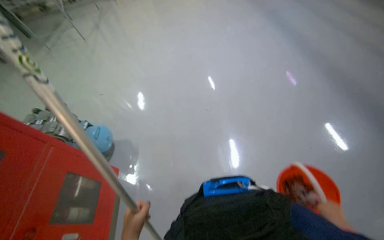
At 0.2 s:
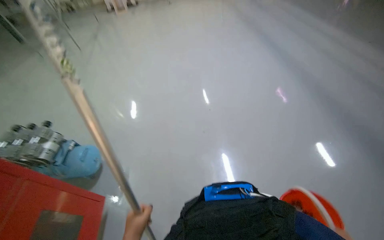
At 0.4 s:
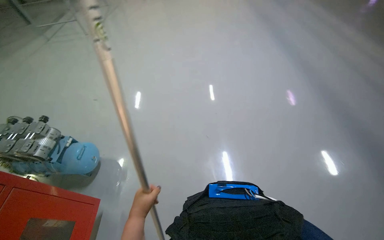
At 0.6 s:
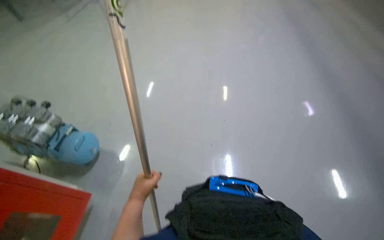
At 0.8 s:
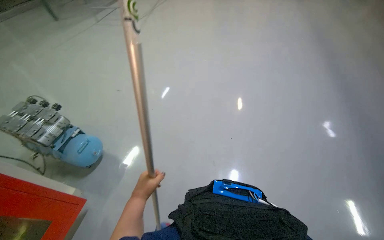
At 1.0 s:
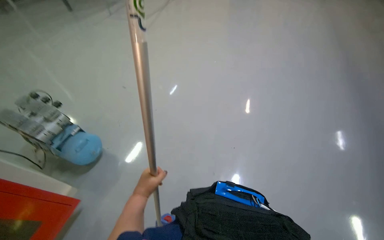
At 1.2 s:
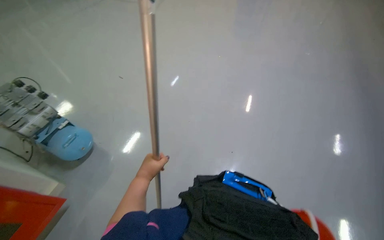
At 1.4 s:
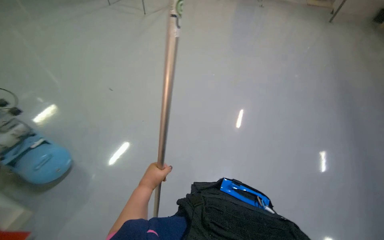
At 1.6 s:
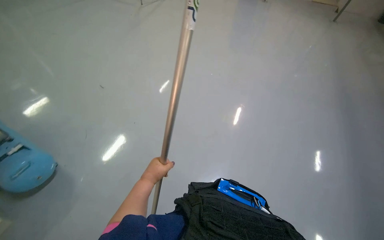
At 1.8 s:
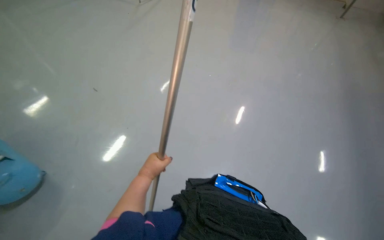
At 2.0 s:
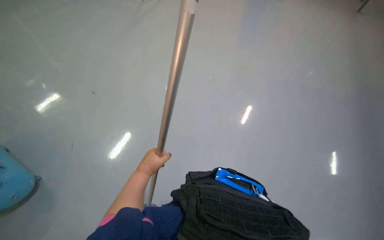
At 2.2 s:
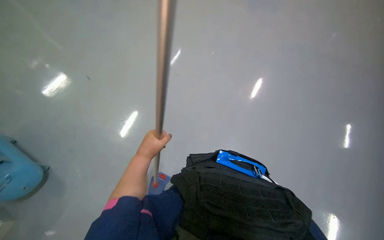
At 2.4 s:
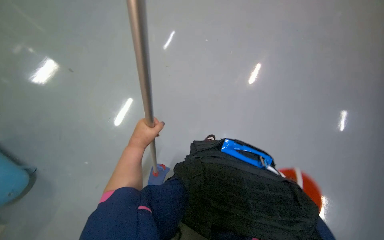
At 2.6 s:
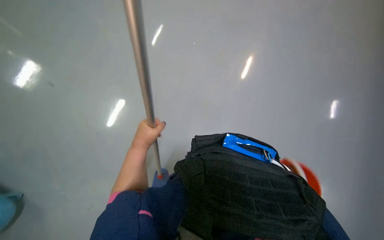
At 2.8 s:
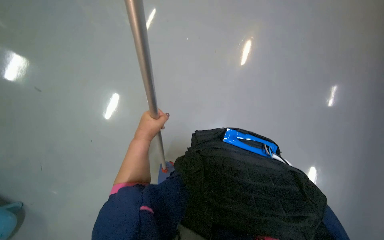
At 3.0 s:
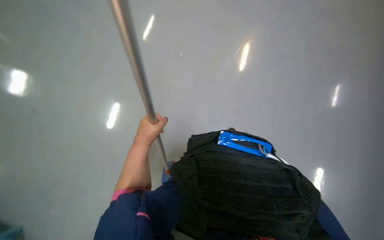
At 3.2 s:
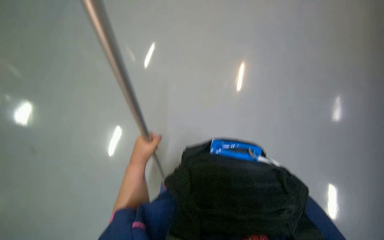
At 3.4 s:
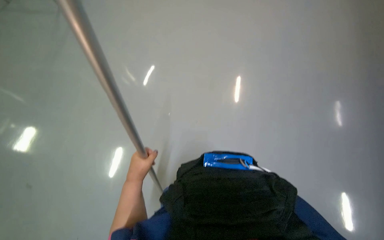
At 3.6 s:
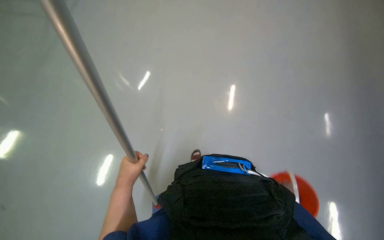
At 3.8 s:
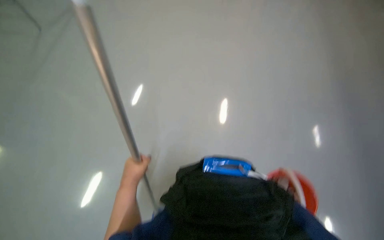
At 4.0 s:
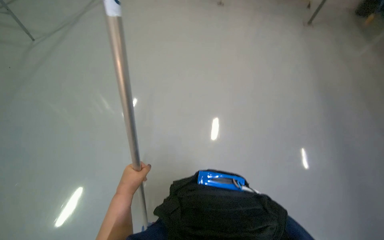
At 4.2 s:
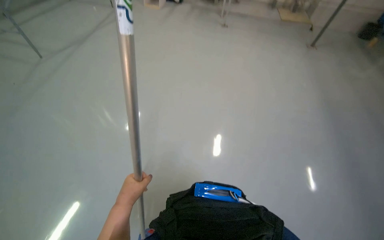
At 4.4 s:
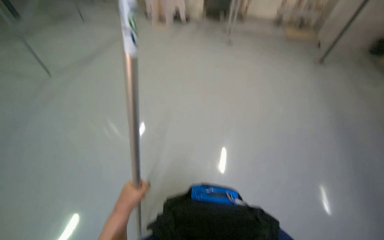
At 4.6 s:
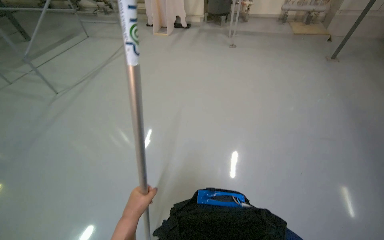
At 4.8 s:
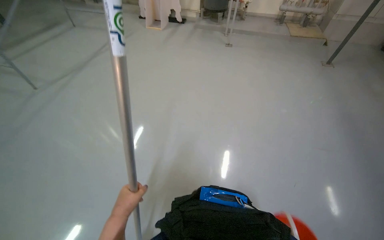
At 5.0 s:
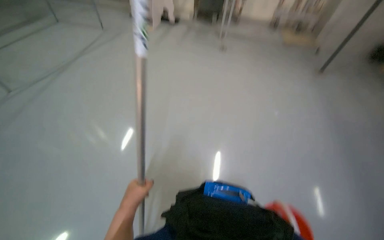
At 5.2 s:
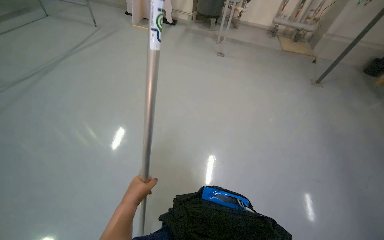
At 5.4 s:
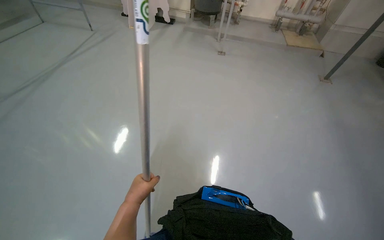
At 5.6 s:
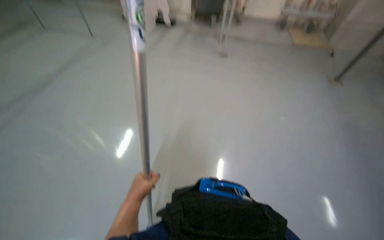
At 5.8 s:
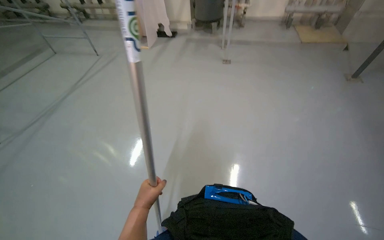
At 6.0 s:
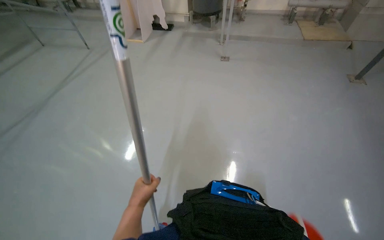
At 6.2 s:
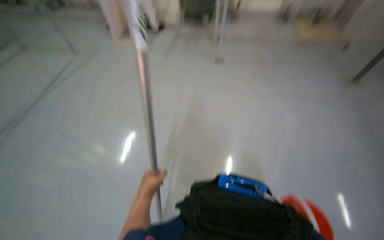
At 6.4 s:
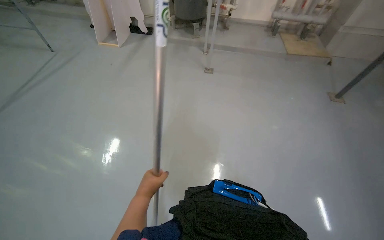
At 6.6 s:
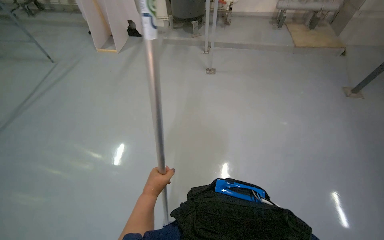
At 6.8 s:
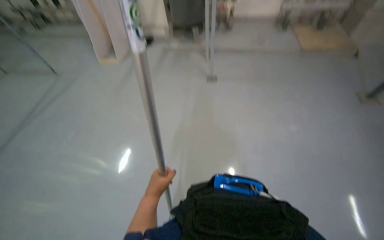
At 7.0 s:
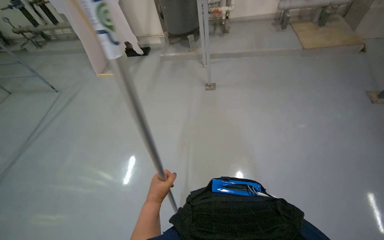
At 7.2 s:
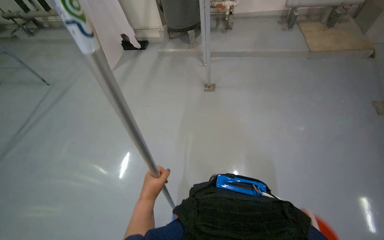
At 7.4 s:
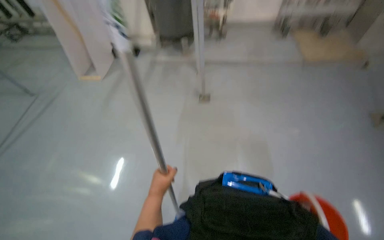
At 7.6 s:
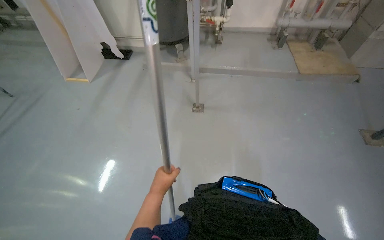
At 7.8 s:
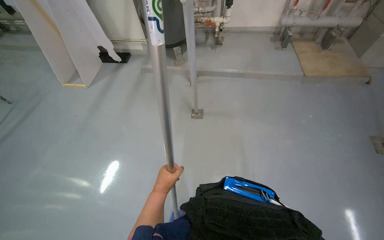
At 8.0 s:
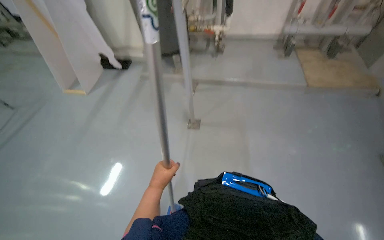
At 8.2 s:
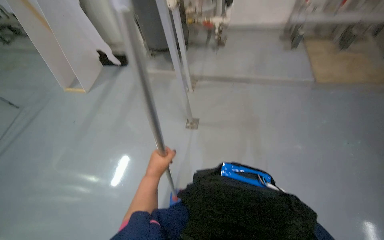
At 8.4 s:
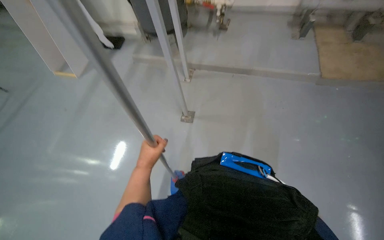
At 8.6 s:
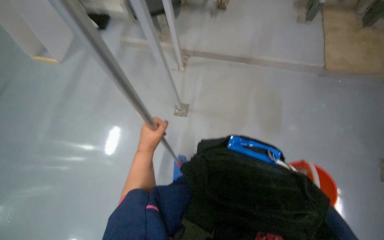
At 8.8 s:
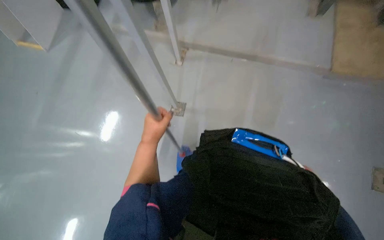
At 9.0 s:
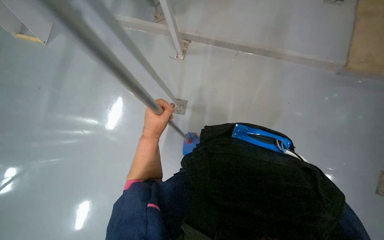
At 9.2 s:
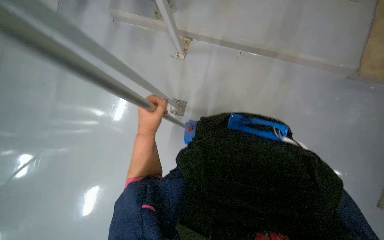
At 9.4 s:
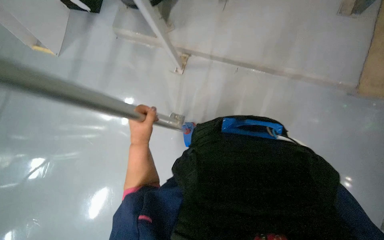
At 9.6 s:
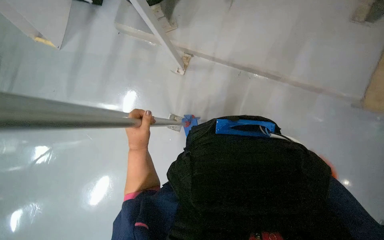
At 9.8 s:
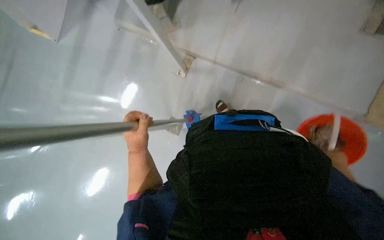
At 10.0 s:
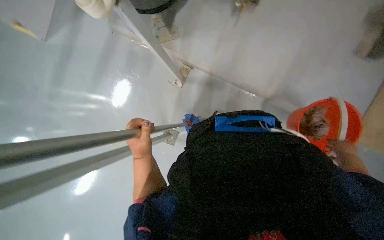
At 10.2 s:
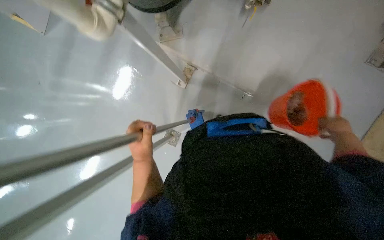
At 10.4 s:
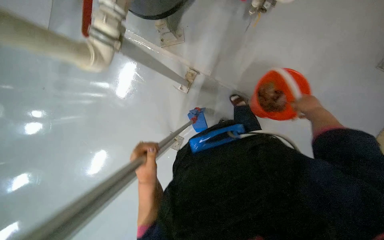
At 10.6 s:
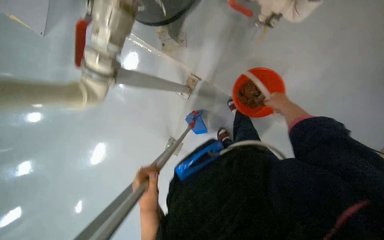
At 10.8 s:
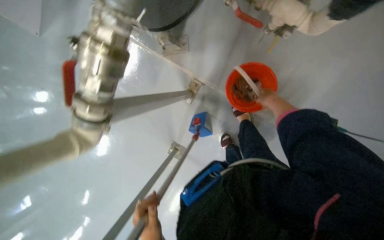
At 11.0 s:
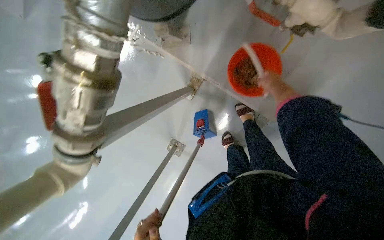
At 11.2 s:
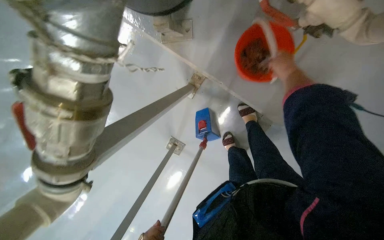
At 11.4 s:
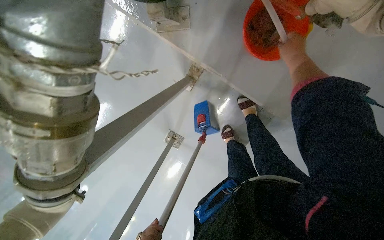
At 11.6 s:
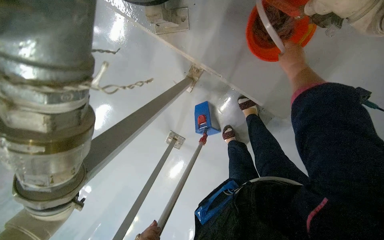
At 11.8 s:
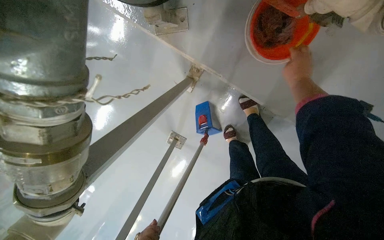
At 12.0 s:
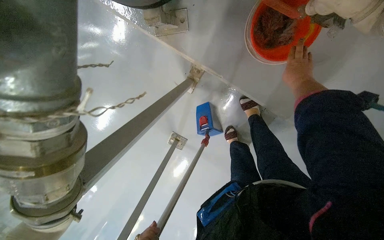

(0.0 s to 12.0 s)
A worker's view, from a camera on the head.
Job: mopping floor.
The whole recording: Mopping the floor. The worker mops the floor with a flat mop, moving across different areas of the room.
1.6 s - 3.0 s: The wearer looks some 20 degrees further downward.
3.0 s - 4.4 s: The wearer looks some 30 degrees further upward.
7.6 s - 9.0 s: The camera is carried about 40 cm. The view tips downward by about 10 degrees.
10.4 s - 12.0 s: The camera travels roughly 50 cm. The view tips downward by some 20 degrees.

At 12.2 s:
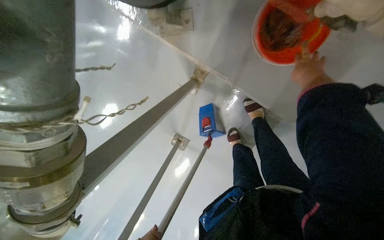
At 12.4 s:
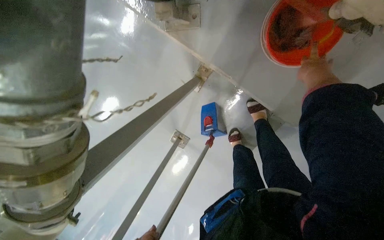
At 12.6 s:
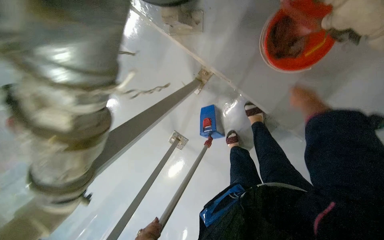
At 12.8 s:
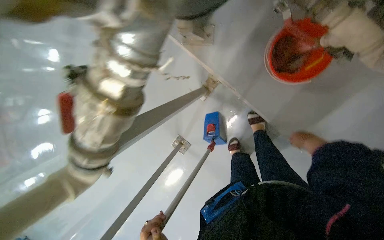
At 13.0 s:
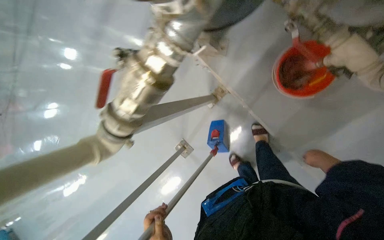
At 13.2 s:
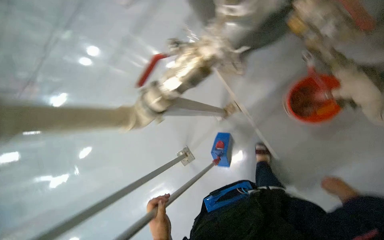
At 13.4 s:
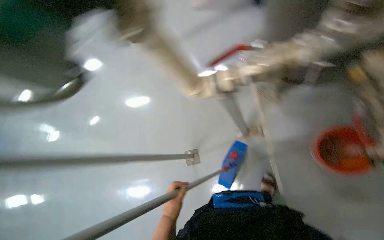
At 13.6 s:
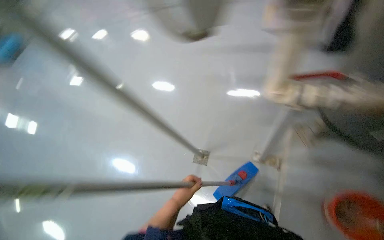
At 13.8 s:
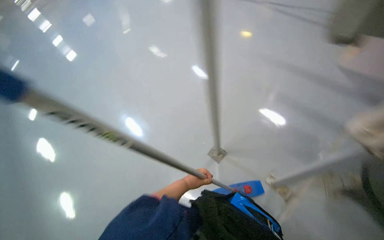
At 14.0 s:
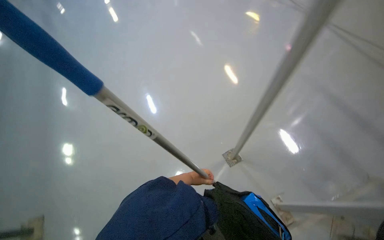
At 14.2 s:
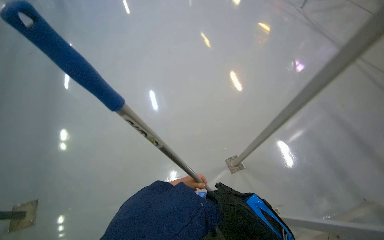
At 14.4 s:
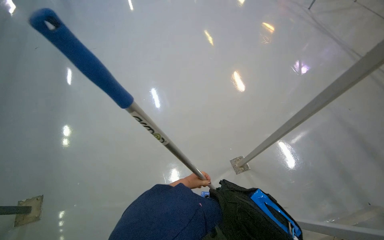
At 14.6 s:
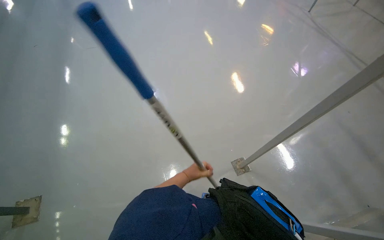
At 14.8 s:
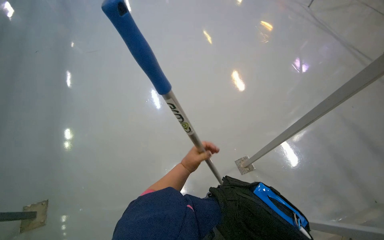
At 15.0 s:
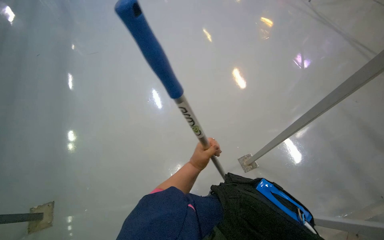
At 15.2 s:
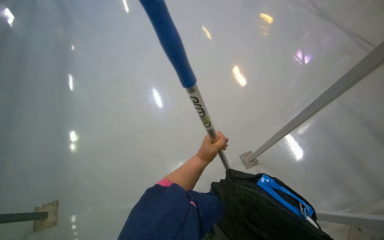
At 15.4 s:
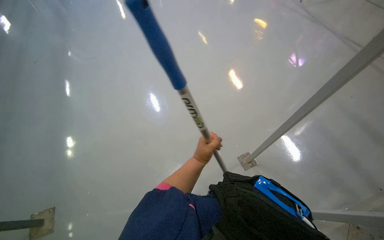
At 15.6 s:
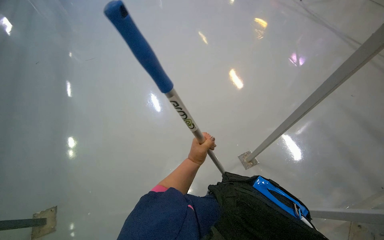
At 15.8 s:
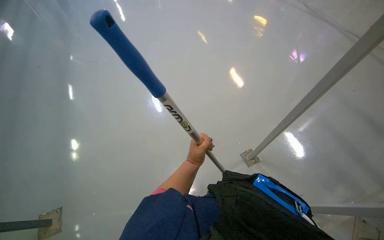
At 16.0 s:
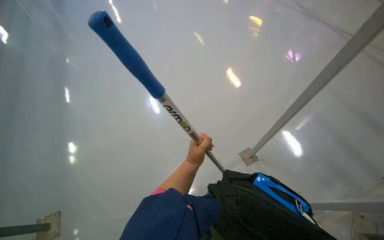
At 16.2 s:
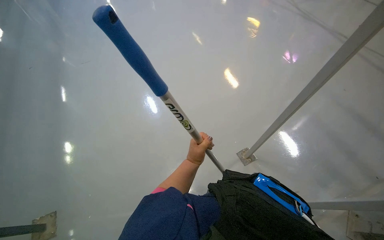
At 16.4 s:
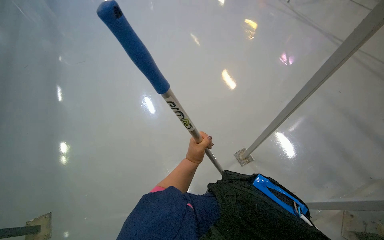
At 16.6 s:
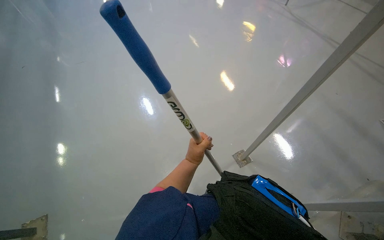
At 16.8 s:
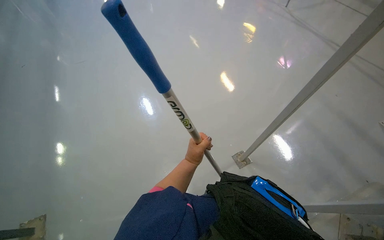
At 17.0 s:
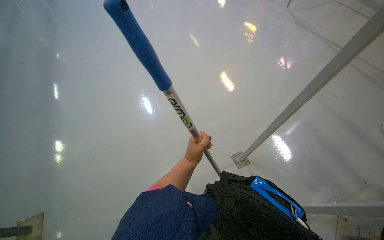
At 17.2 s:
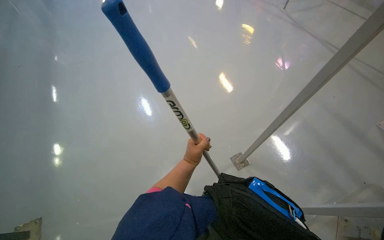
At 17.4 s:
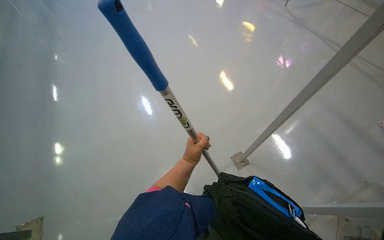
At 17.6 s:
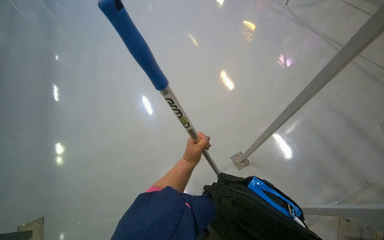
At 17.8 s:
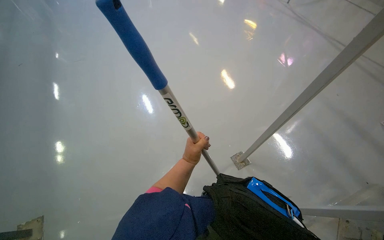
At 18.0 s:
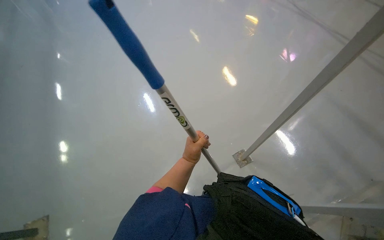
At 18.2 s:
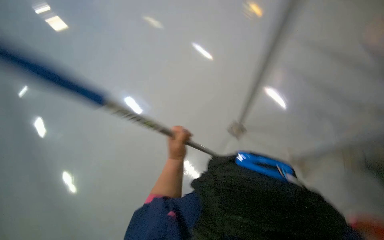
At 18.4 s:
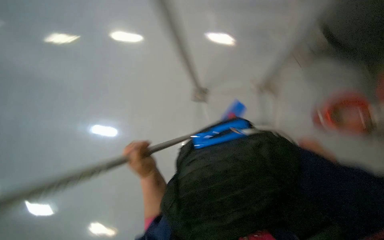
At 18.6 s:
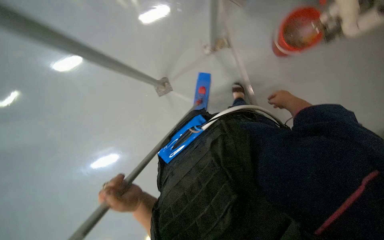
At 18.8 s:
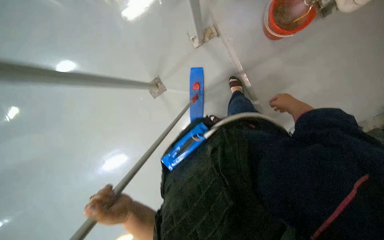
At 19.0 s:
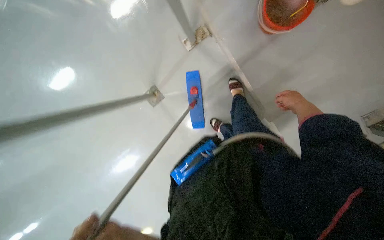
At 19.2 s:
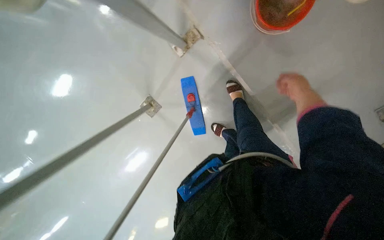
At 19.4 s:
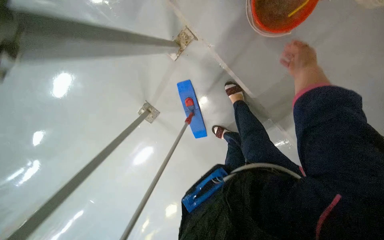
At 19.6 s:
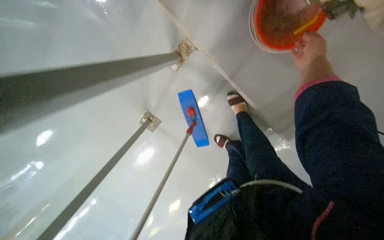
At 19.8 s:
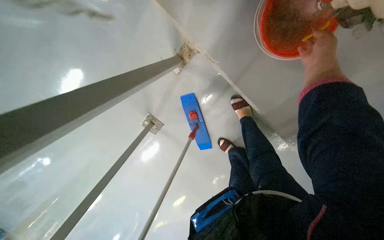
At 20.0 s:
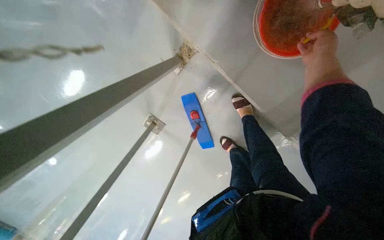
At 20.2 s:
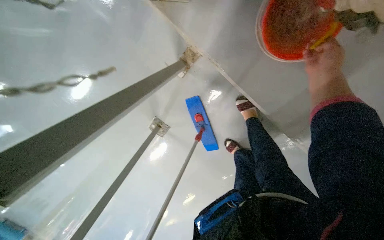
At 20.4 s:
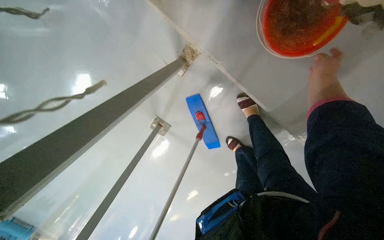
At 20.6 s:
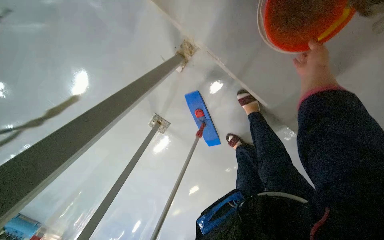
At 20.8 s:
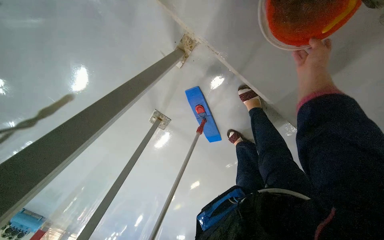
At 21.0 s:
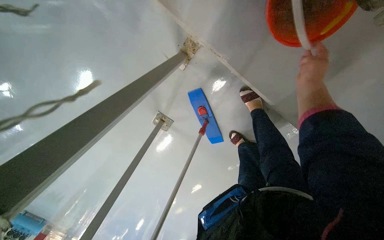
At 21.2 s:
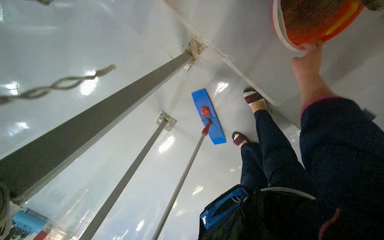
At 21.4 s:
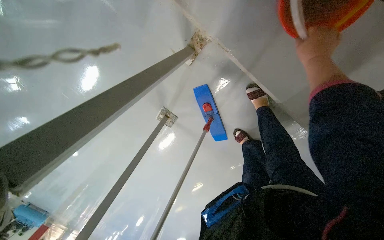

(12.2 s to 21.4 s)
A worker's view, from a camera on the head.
Job: mopping floor.
The whole recording: Mopping the floor. The worker mops the floor with a flat mop, moving across different areas of the room.
12.2 s - 13.8 s: The camera travels roughly 60 cm. The head rotates some 100 degrees to the left. The camera pitches upward, by some 15 degrees.
16.8 s - 18.4 s: The camera pitches downward, by about 15 degrees. Everything in view rotates roughly 55 degrees counterclockwise.
18.4 s - 19.8 s: The scene turns roughly 50 degrees counterclockwise in the picture.